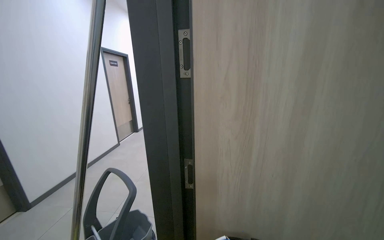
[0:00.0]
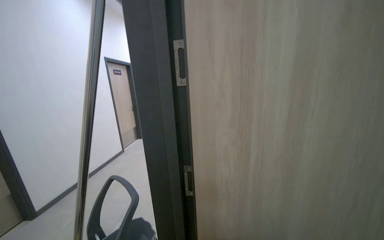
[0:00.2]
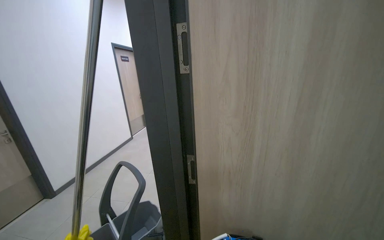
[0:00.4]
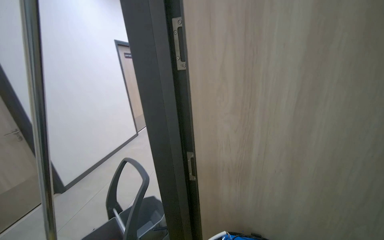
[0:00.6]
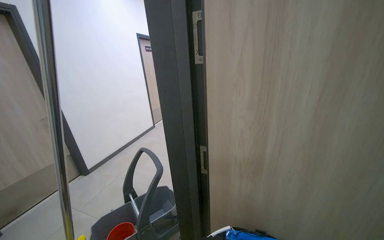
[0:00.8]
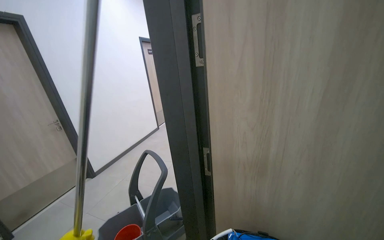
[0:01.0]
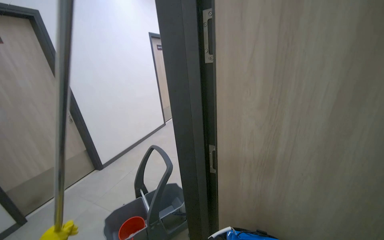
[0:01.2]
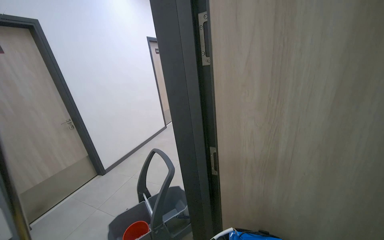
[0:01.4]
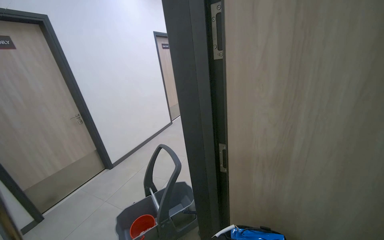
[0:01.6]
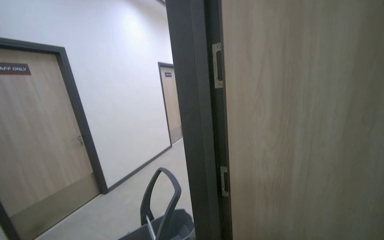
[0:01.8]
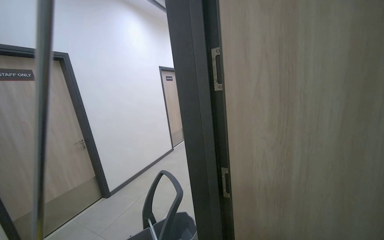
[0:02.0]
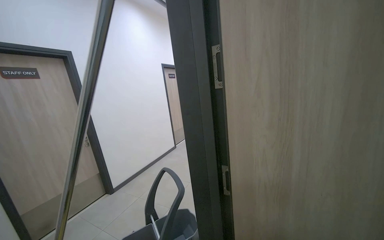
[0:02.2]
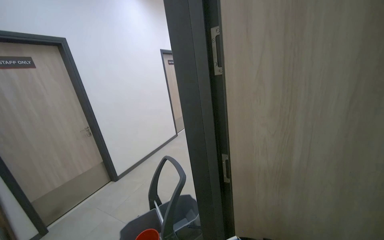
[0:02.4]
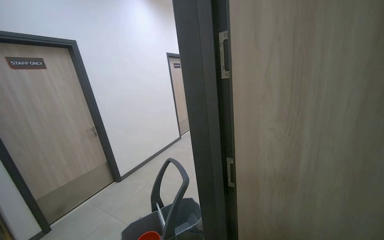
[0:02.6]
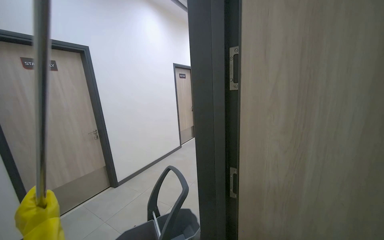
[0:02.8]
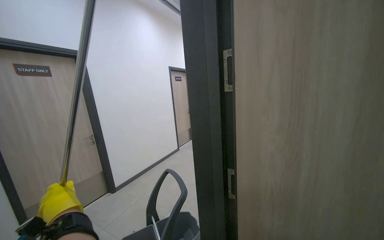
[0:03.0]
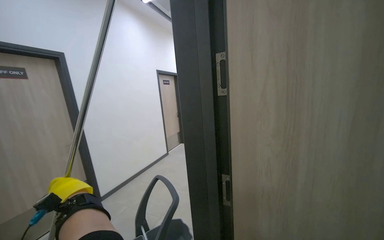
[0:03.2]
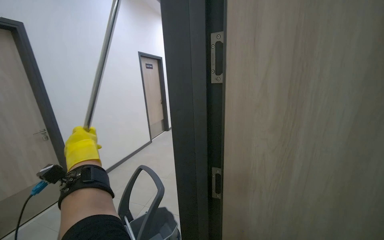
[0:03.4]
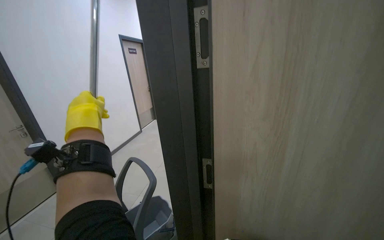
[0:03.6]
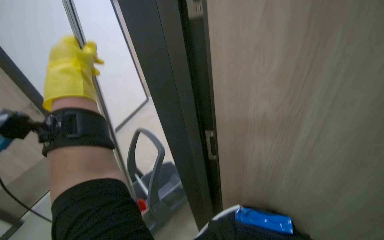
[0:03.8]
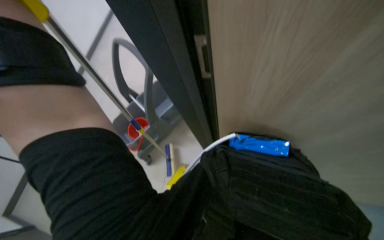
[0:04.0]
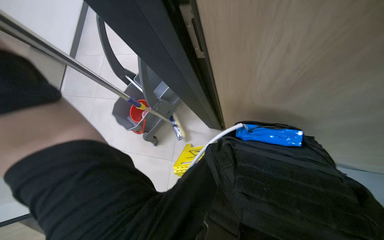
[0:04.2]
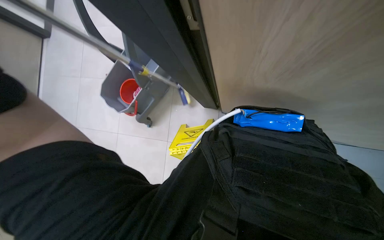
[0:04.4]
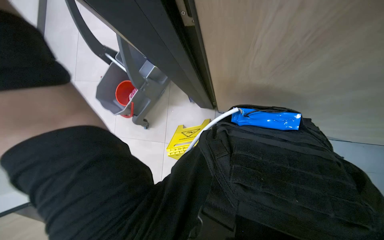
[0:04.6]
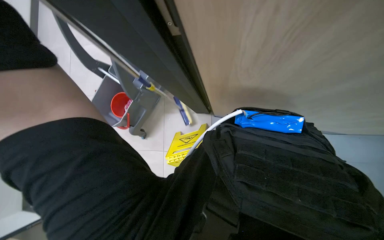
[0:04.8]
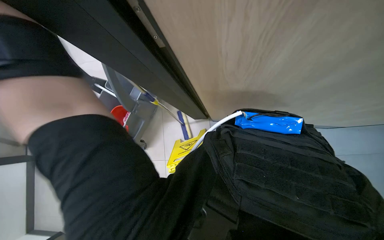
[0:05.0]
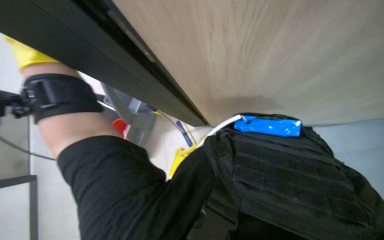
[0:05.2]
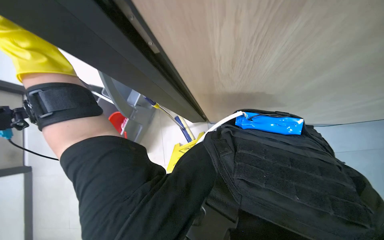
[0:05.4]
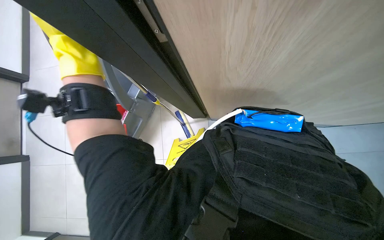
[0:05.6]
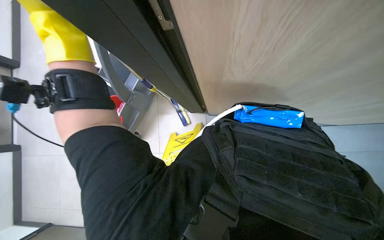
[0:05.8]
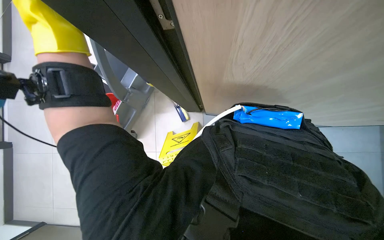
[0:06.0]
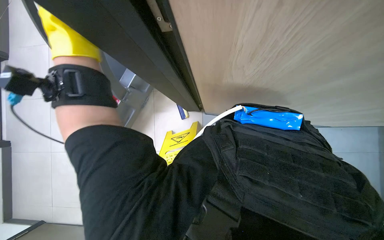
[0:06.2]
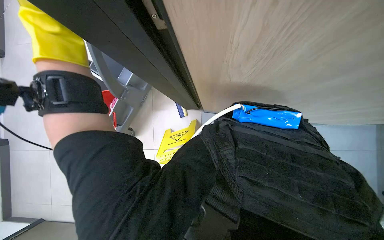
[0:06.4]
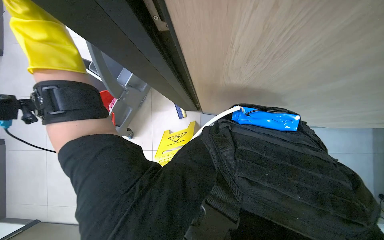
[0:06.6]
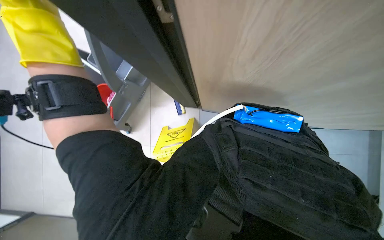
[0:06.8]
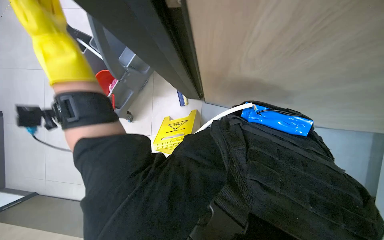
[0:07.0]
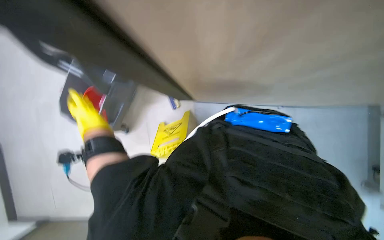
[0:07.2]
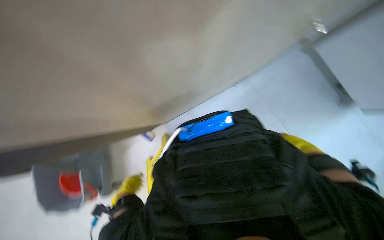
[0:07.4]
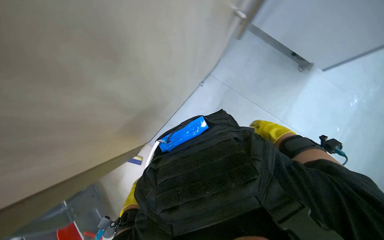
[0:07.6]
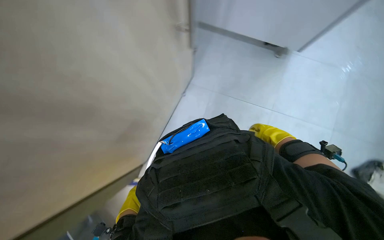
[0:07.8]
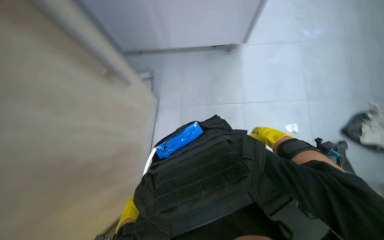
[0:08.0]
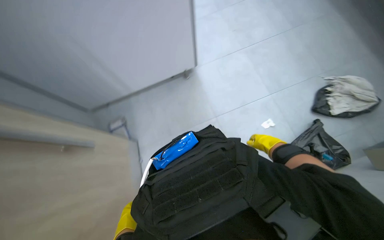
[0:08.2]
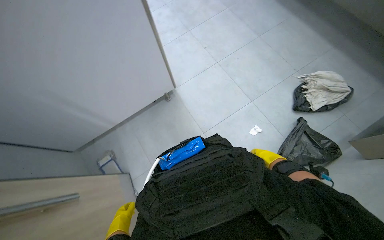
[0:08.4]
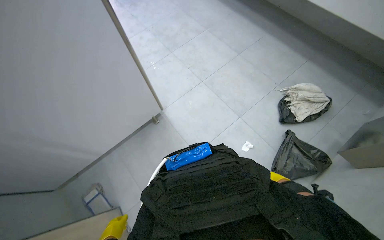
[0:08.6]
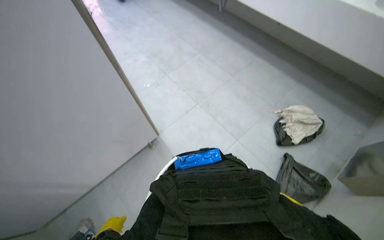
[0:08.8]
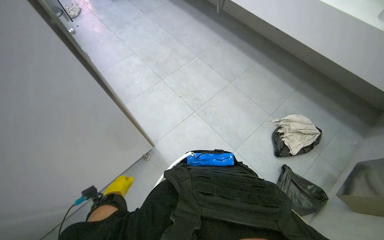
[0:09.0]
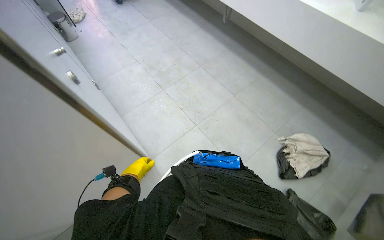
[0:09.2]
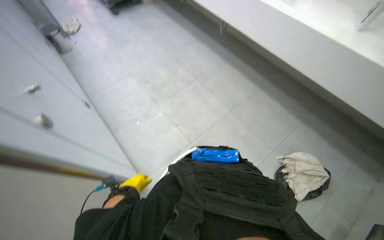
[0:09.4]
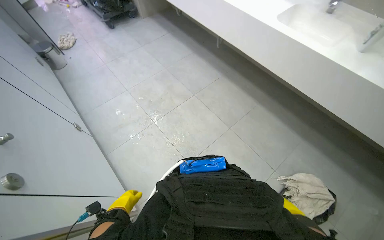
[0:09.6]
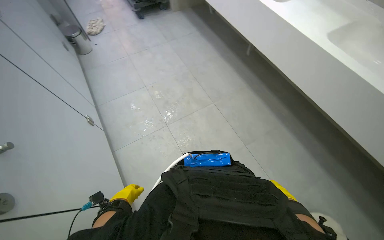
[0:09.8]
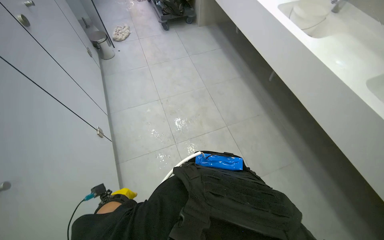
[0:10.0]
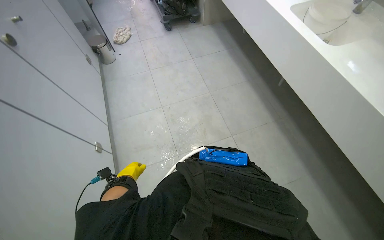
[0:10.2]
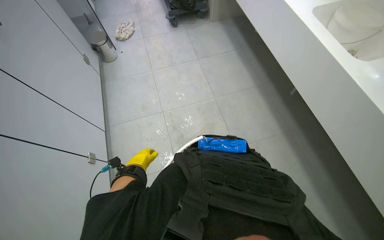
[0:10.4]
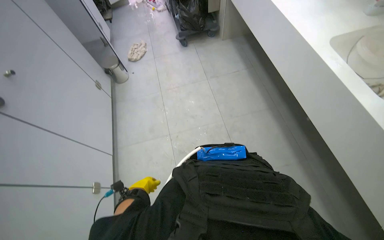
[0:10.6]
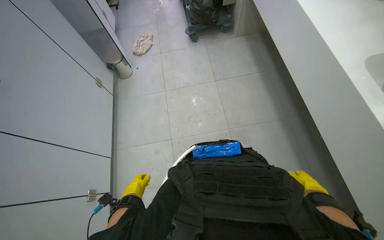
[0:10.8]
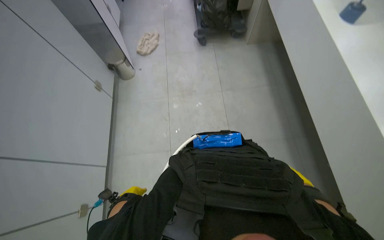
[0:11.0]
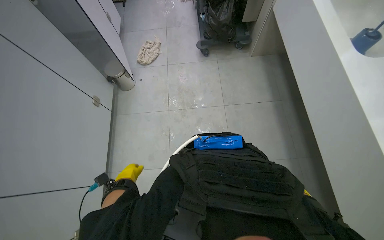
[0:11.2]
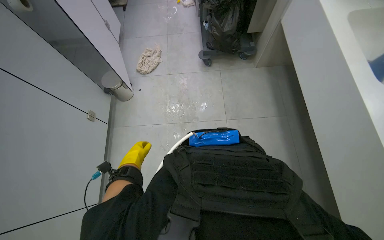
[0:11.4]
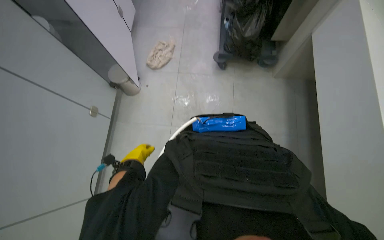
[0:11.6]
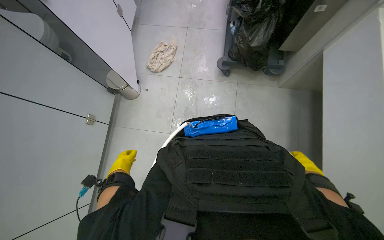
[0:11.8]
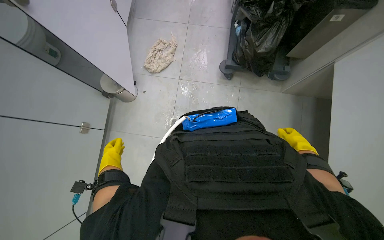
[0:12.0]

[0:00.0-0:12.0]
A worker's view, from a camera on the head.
Job: organizing items.
The whole recording: Washing and storing broom and dustpan. The worker washes the broom and dustpan in the sink, puts them away in their place, and organizes the cleaning supplies.
0:00.0 to 0:01.6: The view swings some 20 degrees to the left.
0:03.0 to 0:04.4: The wearer looks about 15 degrees further to the right. The camera pitches downward, by about 70 degrees.
0:06.0 to 0:07.6: The head rotates approximately 45 degrees to the right.
0:09.0 to 0:10.4: The camera travels about 1 m. The wearer's head swings approximately 25 degrees to the left.
0:10.4 to 0:12.0: The wearer moves roughly 1.5 m. The view tilts approximately 15 degrees downward.

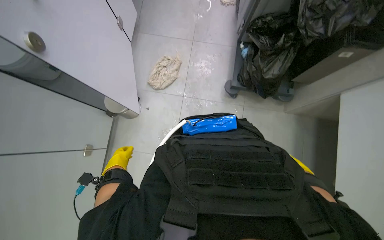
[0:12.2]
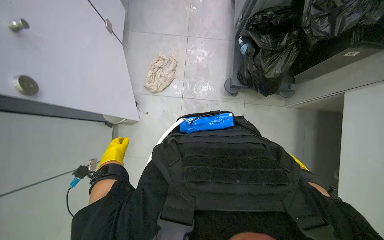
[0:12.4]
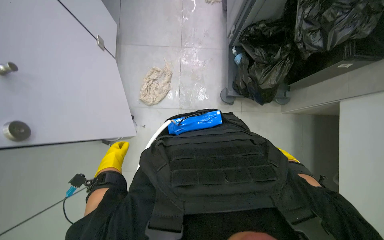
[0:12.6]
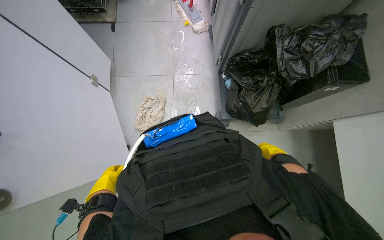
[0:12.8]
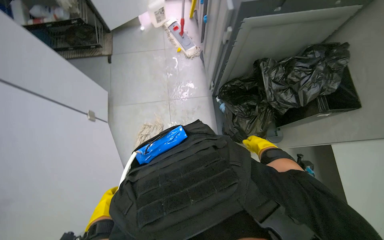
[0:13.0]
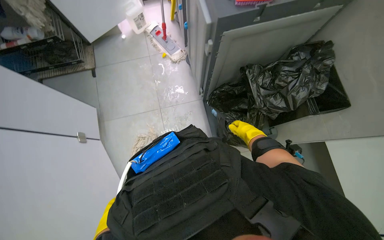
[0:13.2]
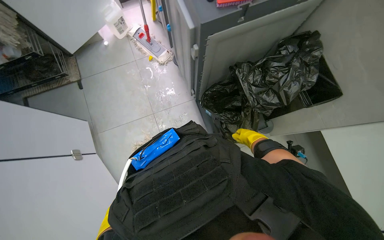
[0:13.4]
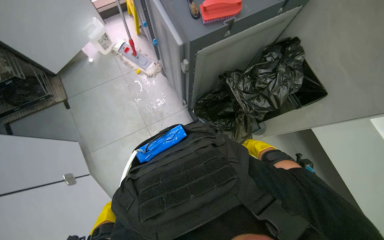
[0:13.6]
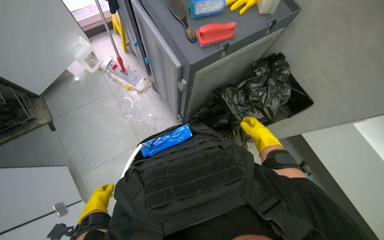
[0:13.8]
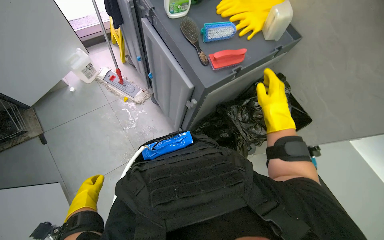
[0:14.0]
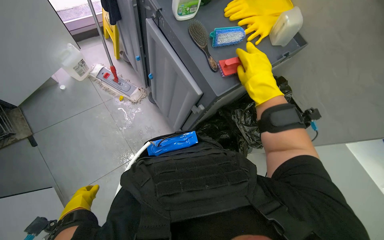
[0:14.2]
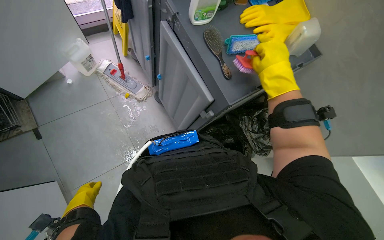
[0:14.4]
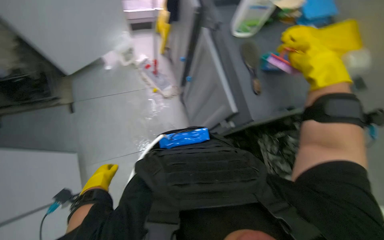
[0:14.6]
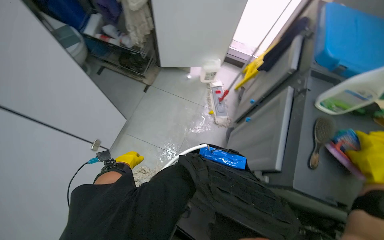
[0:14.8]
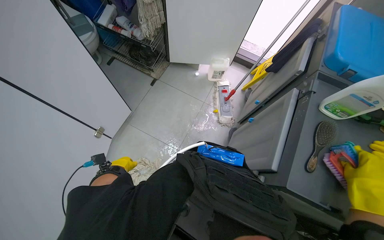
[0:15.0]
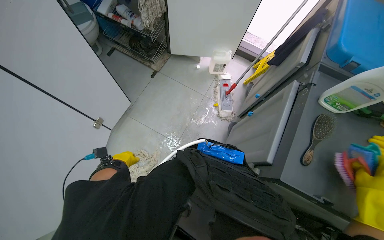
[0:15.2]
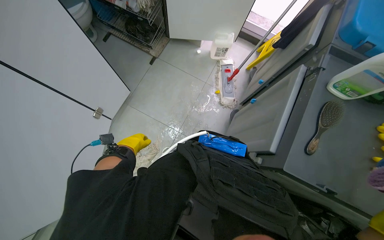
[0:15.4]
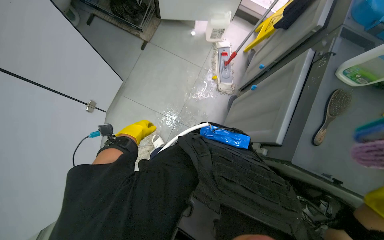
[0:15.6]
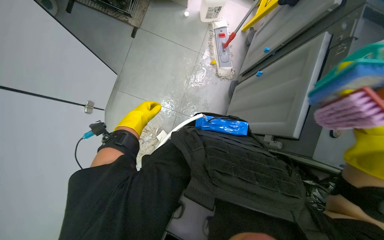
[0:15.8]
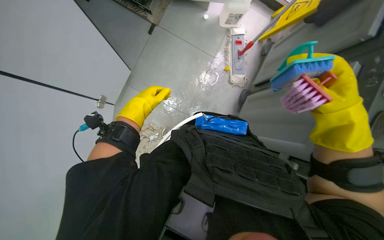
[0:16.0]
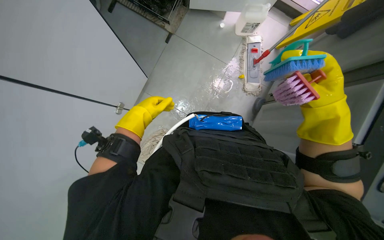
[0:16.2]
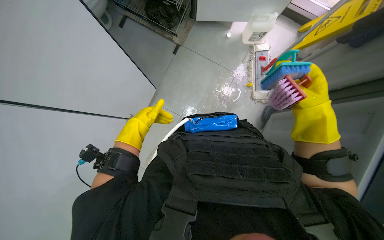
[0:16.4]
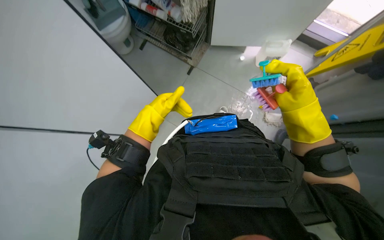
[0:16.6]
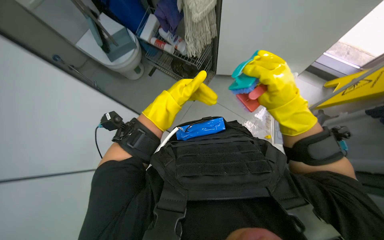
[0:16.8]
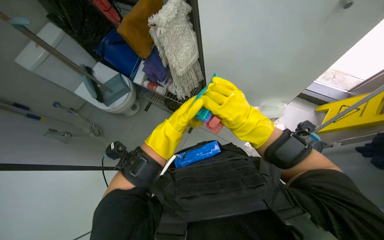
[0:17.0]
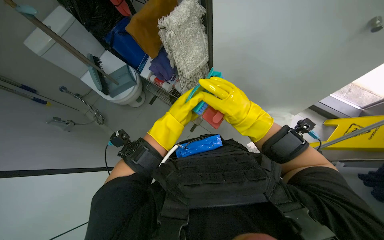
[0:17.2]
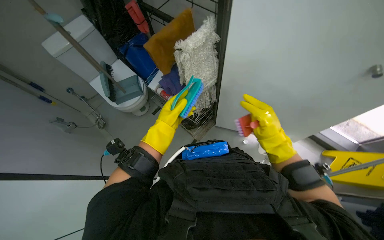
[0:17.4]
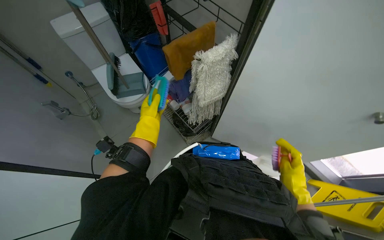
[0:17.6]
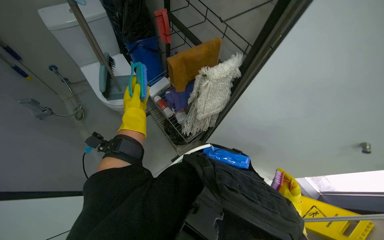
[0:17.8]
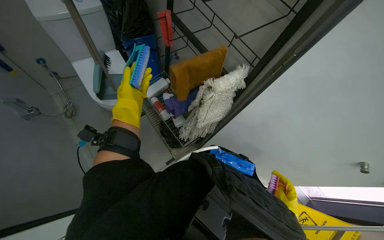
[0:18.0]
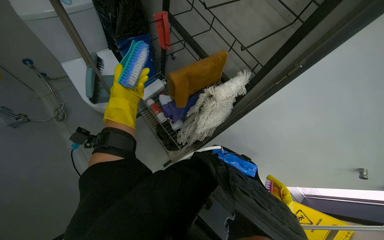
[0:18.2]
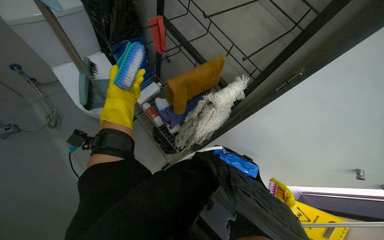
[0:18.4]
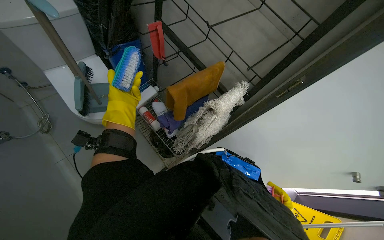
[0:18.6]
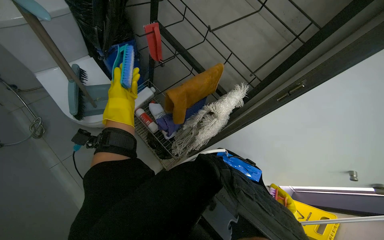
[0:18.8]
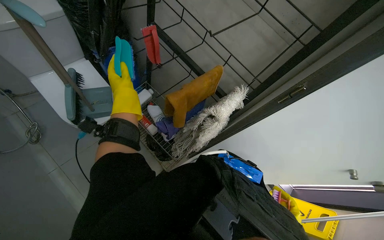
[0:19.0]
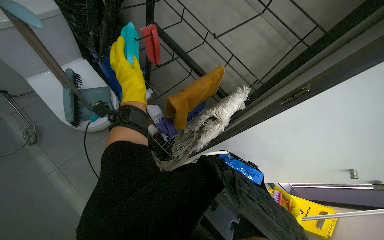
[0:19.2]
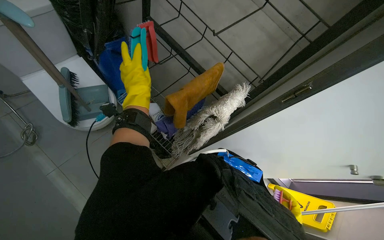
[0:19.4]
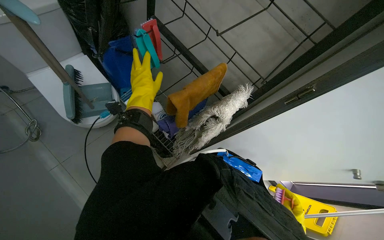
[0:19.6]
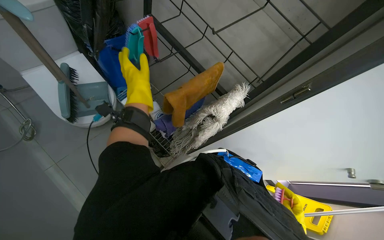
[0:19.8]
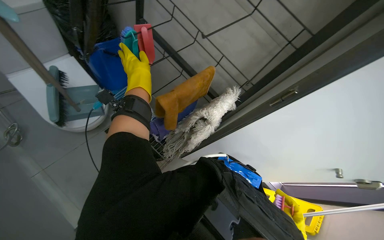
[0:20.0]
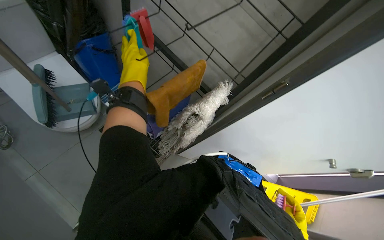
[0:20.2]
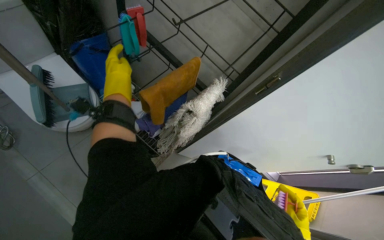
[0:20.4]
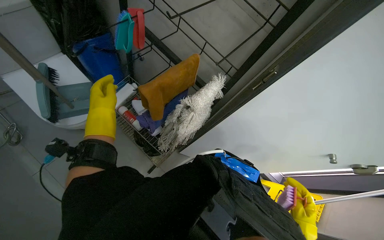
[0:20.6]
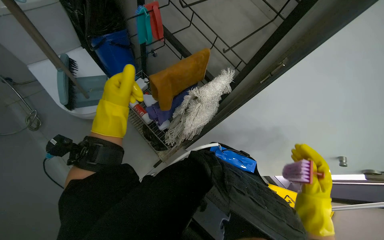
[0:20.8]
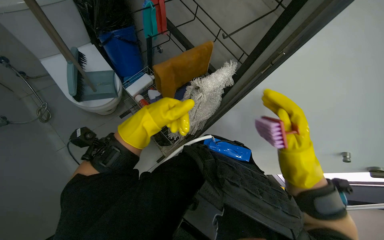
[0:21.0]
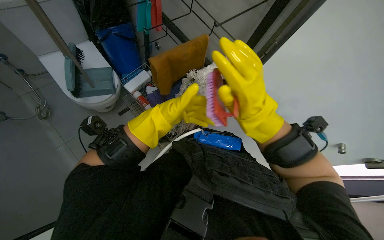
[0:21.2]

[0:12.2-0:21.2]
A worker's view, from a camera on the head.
Job: organizing items.
The whole recording: Washing and storing broom and dustpan. The worker washes the broom and dustpan in the sink, puts them away in their place, and organizes the cleaning supplies.
0:13.8 to 0:15.2: The wearer looks roughly 60 degrees further to the left.
0:15.2 to 0:16.6: The left hand is displaced up the picture and nearer to the camera by some 30 cm.
0:16.6 to 0:18.2: The camera travels roughly 50 cm. The view tips upward by some 15 degrees. The scene rotates clockwise by some 25 degrees.
0:19.8 to 0:21.2: The left hand heads down the picture and to the right, covering about 25 cm.
